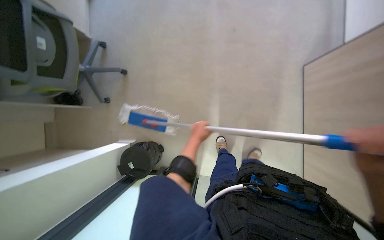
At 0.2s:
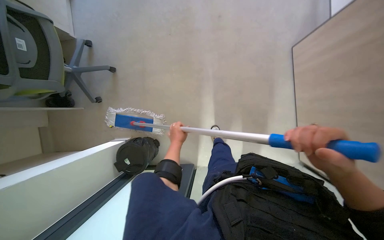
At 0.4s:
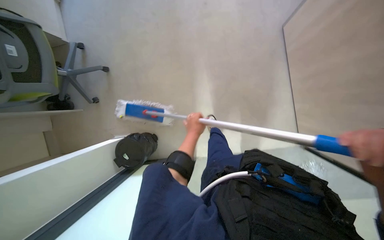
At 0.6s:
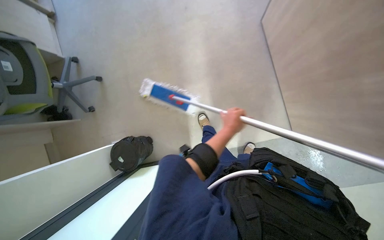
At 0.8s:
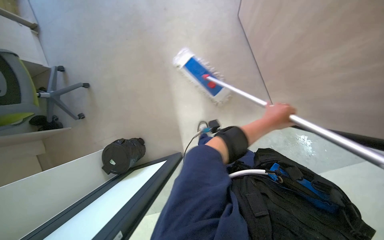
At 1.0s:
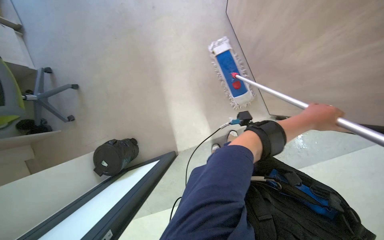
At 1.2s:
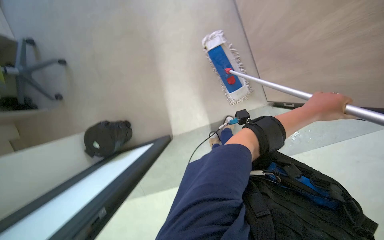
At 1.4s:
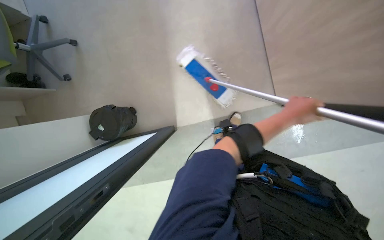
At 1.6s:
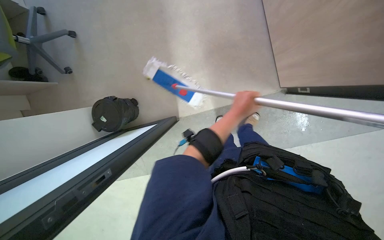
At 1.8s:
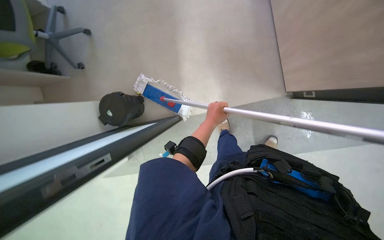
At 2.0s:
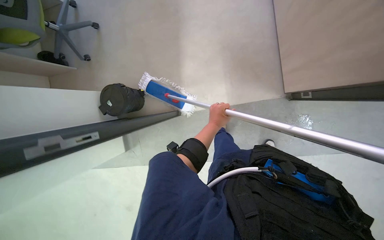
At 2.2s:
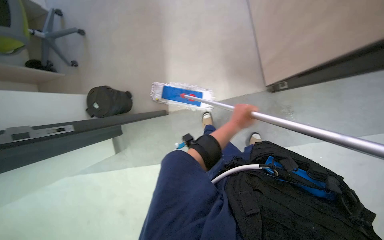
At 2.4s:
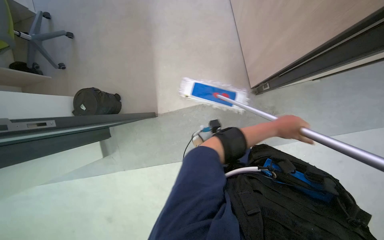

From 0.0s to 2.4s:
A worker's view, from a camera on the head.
Job: mopping floor.
The whole recording: Mopping office floor. The worker mops the office floor, moving around desks and chairs.
From 0.0s to 1.2s: The head travels roughly 40 cm.
From 1.2s to 2.4s: The left hand heads farther from the camera, covering about 15 cm, and goes to the left and returns, roughly 25 cm each way.

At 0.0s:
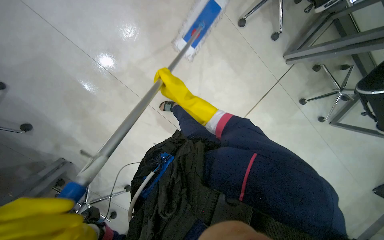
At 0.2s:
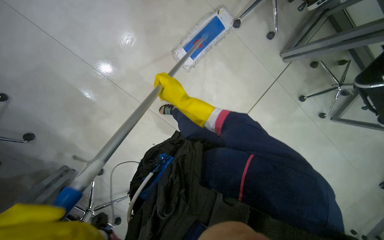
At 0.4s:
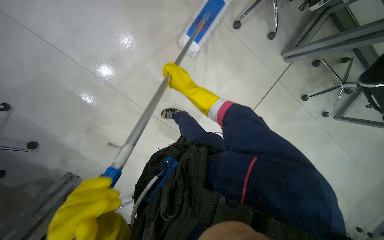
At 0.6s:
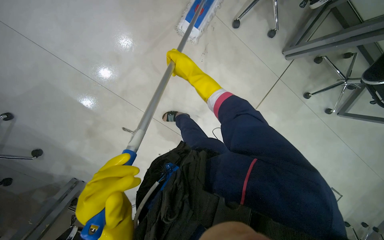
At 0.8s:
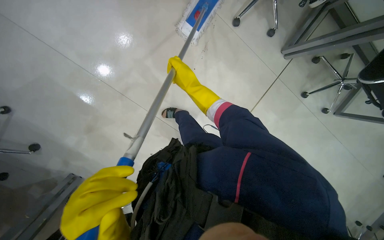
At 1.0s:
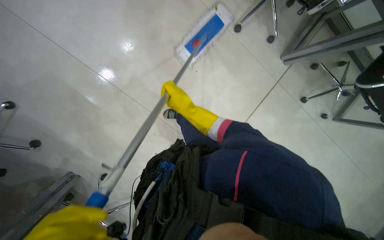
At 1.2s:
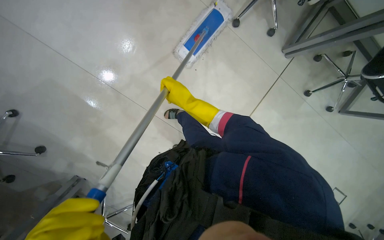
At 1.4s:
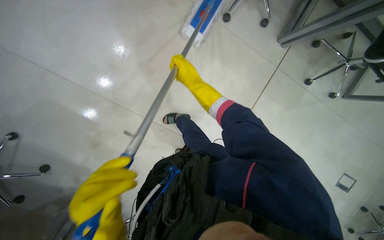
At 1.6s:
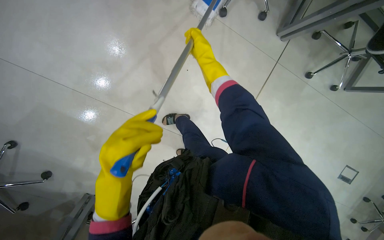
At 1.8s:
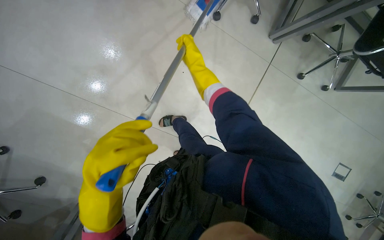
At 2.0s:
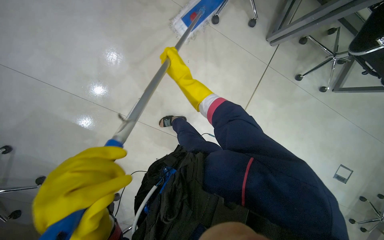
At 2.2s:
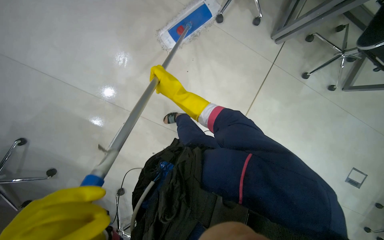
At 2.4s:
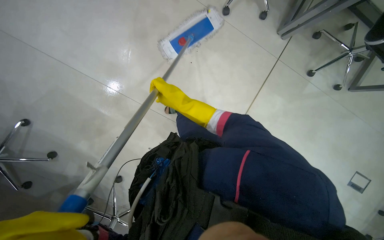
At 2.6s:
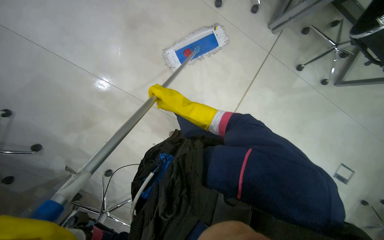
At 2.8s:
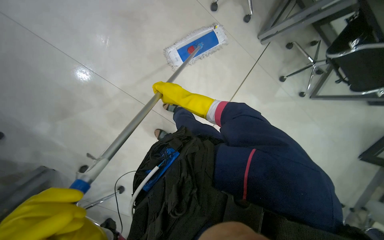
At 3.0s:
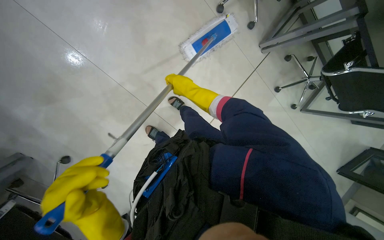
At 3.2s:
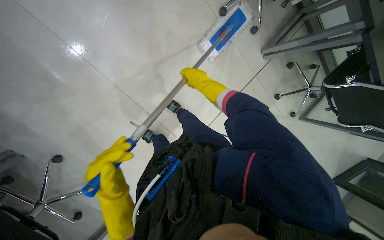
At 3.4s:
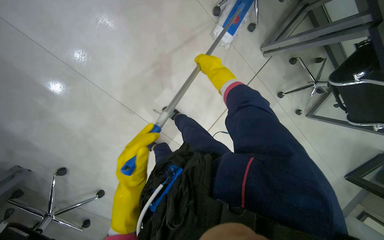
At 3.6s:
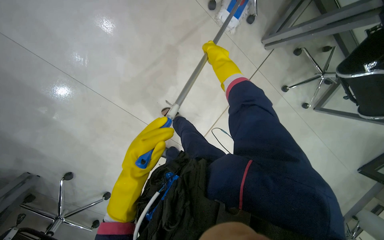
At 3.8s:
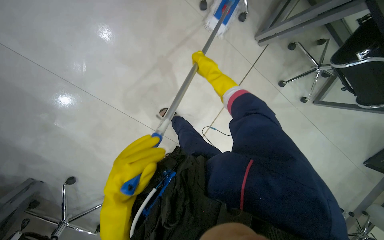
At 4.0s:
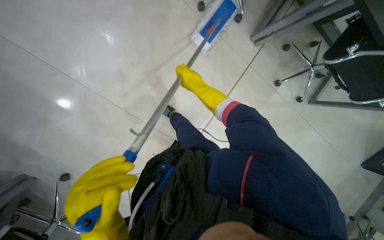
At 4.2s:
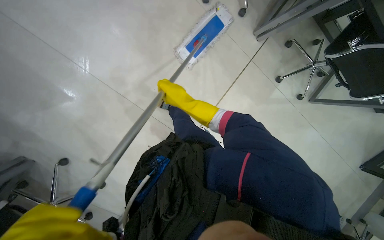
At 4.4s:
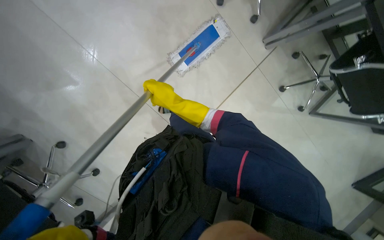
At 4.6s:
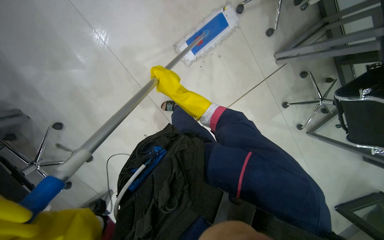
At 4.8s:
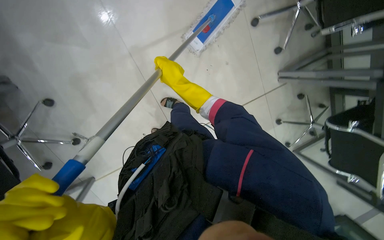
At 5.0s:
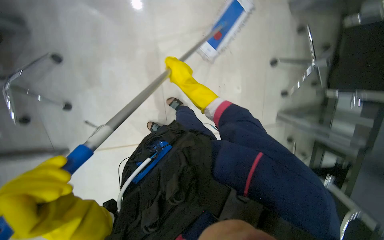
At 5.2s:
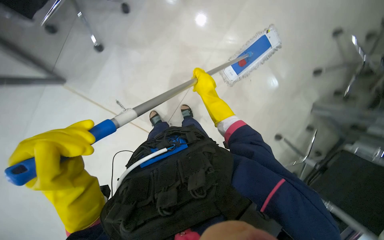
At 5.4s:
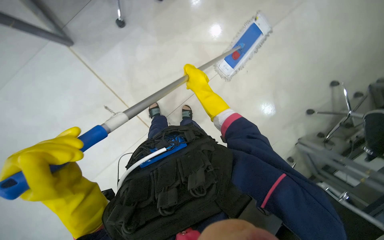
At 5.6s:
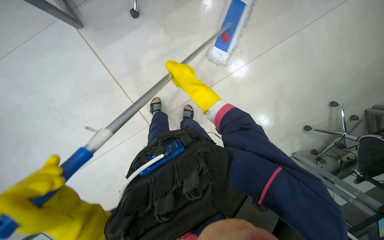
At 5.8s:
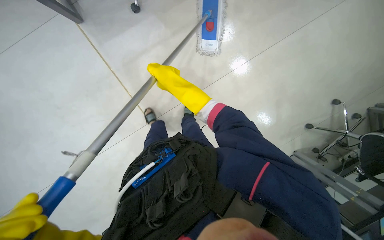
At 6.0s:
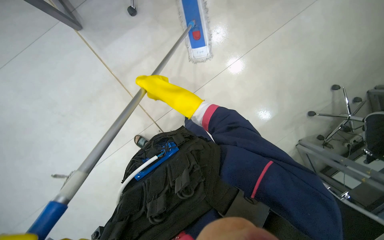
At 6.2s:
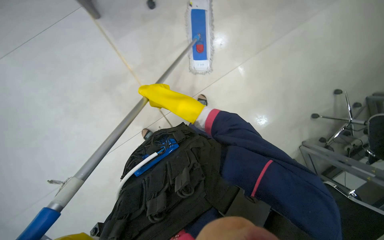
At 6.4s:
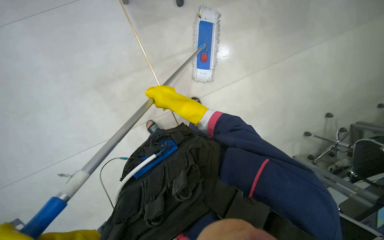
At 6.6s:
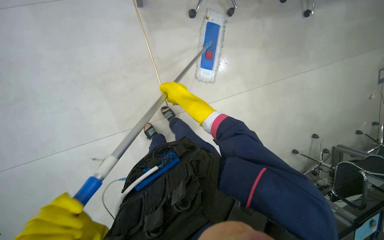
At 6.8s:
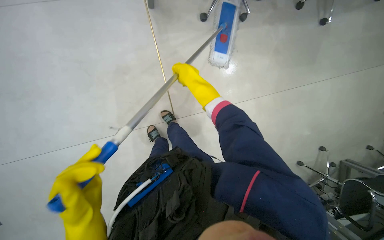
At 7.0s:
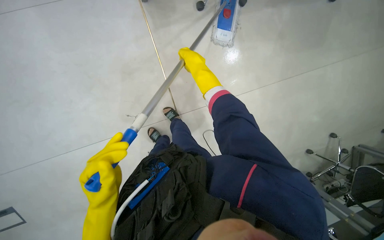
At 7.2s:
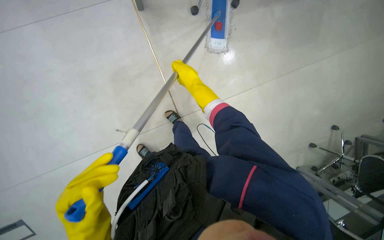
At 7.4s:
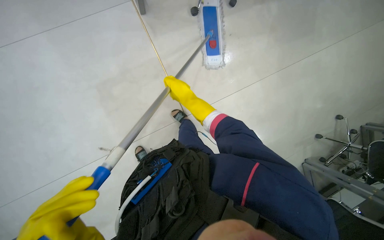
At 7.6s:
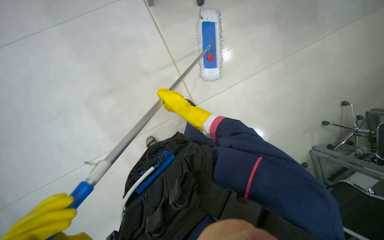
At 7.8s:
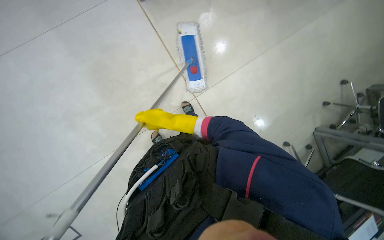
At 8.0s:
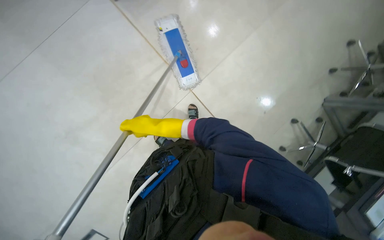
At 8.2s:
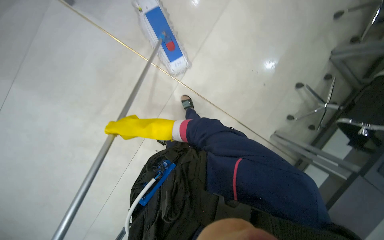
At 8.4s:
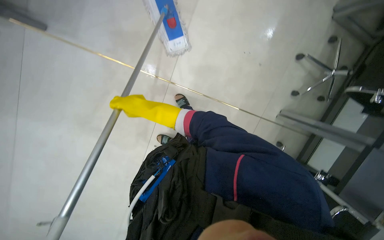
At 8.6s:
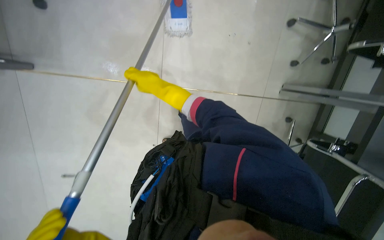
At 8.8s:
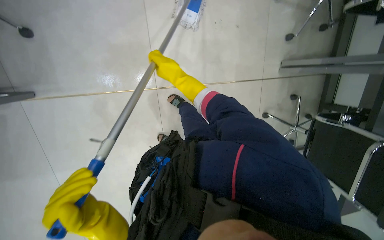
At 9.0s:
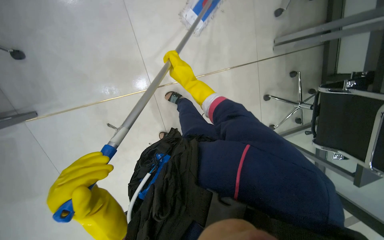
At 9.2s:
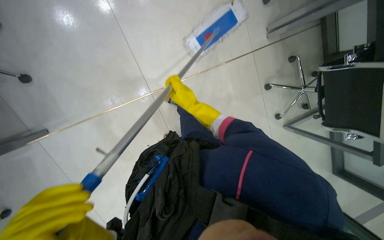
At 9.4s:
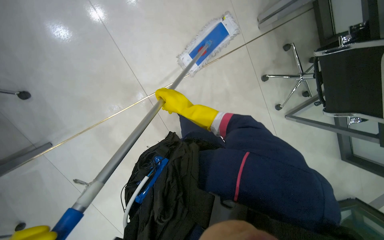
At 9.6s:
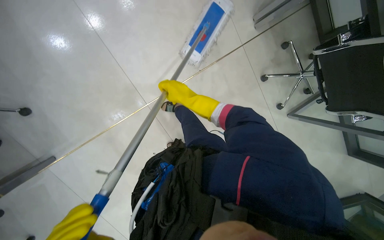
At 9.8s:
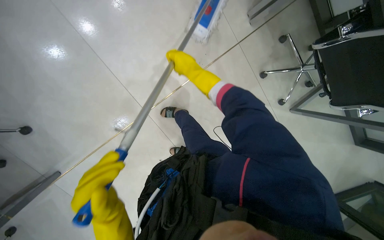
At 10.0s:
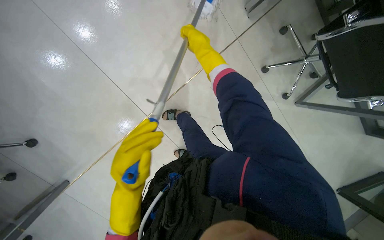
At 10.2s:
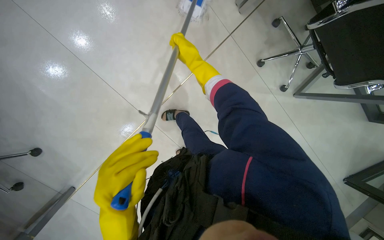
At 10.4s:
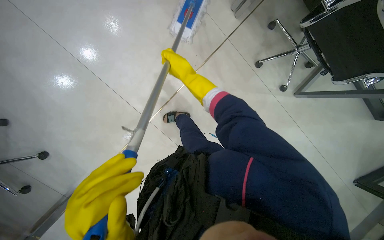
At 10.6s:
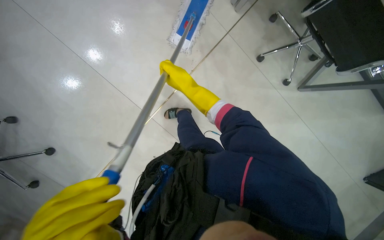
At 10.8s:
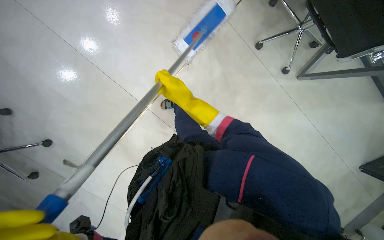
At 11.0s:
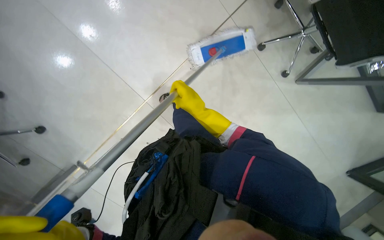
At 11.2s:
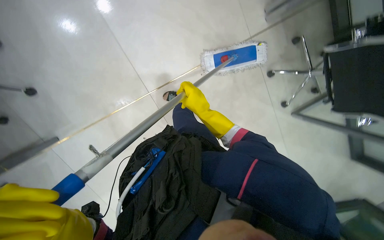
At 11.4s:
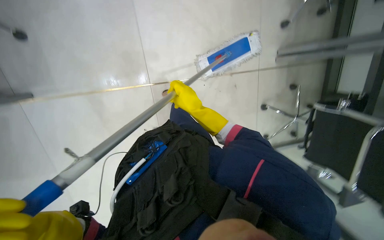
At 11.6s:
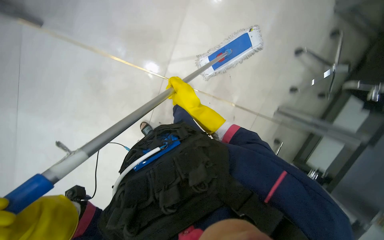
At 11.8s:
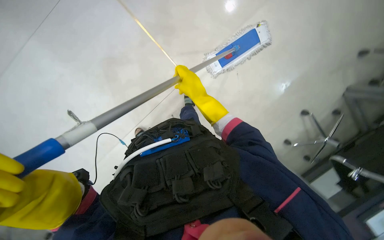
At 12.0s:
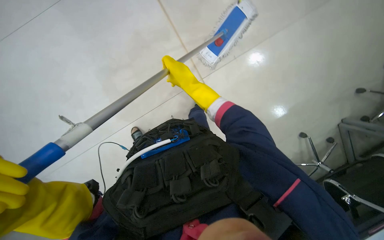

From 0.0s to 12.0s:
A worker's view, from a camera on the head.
Job: mopping floor.
The whole recording: Mopping office floor. The worker mops the office floor with a flat mop.
From 1.6s to 3.0s: The right hand moves down the picture, approximately 20 cm.
From 3.0s to 4.4s: The right hand moves about 35 cm up the picture and comes back.
From 4.4s to 6.0s: The scene turns about 60 degrees clockwise in the picture.
From 6.0s to 7.6s: The right hand shifts roughly 10 cm farther from the camera, and moves approximately 10 cm up the picture and comes back.
From 7.6s to 9.0s: The view pans to the left by some 15 degrees. The view tilts roughly 15 degrees downward. The scene rotates counterclockwise by roughly 50 degrees.
From 9.0s to 10.4s: Everything in view rotates about 30 degrees counterclockwise. The right hand goes up and down the picture, approximately 20 cm each way, reversing 2 times.

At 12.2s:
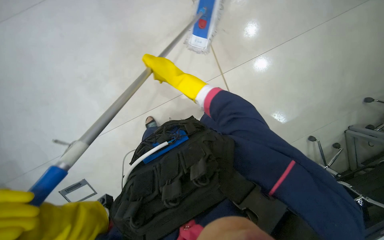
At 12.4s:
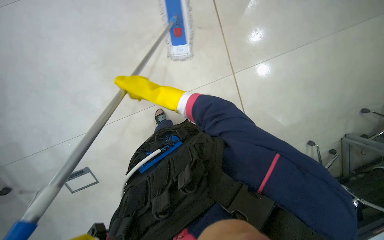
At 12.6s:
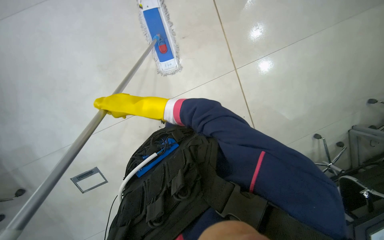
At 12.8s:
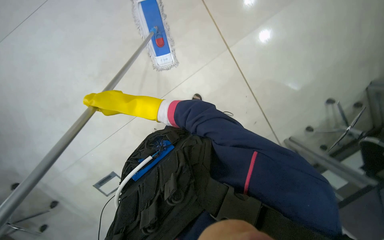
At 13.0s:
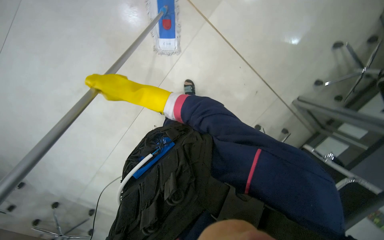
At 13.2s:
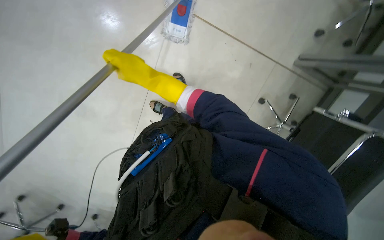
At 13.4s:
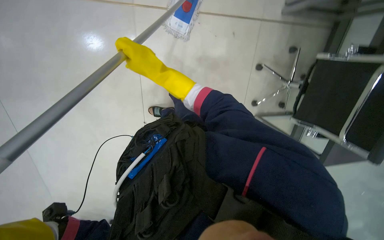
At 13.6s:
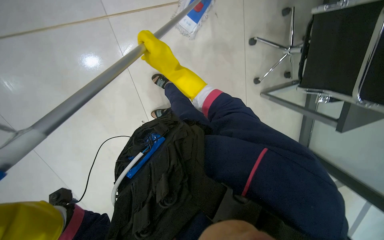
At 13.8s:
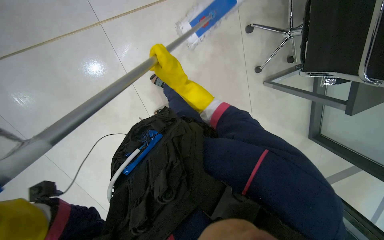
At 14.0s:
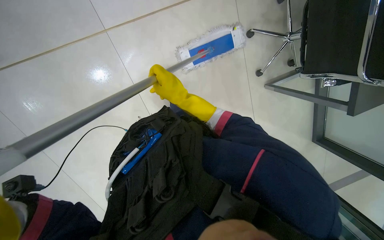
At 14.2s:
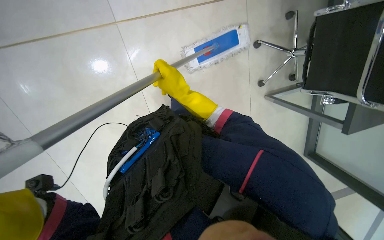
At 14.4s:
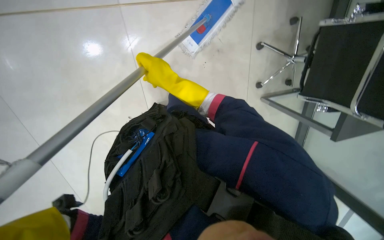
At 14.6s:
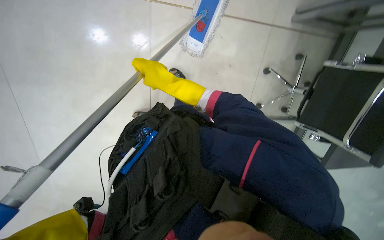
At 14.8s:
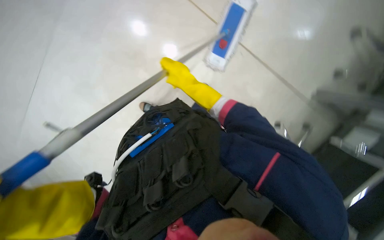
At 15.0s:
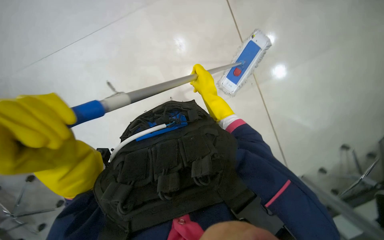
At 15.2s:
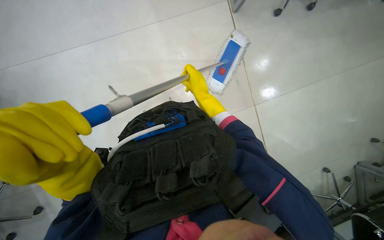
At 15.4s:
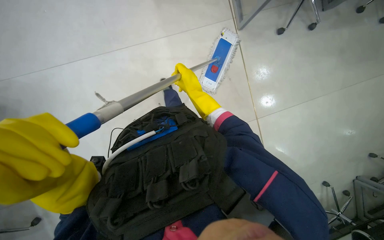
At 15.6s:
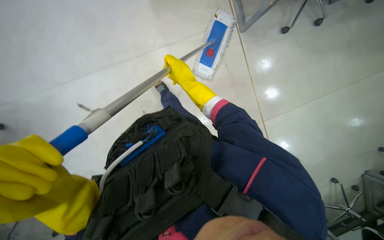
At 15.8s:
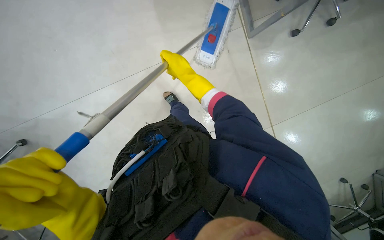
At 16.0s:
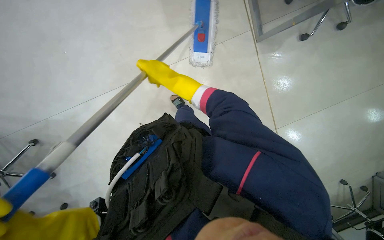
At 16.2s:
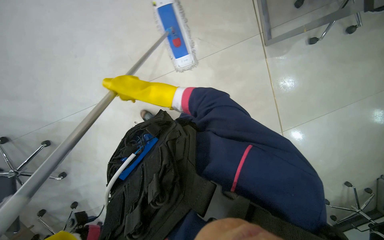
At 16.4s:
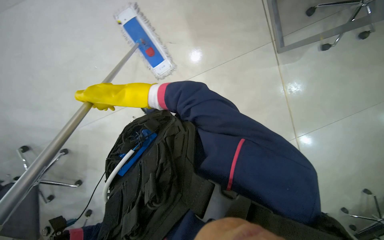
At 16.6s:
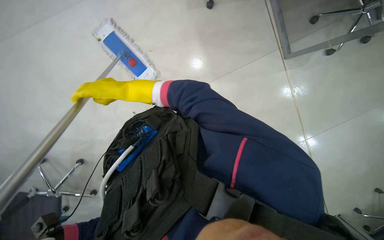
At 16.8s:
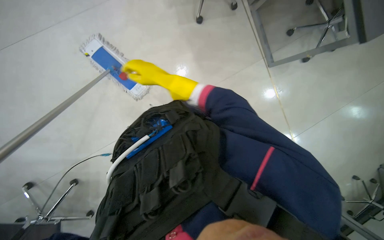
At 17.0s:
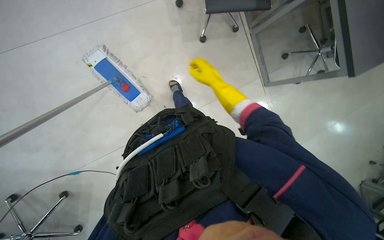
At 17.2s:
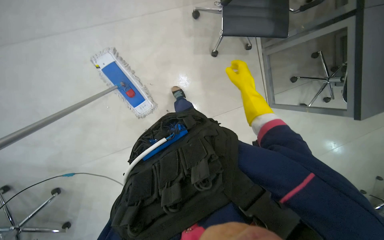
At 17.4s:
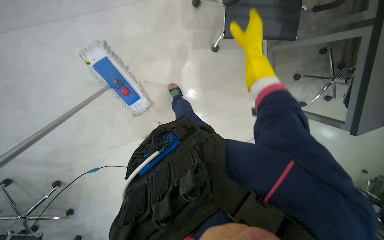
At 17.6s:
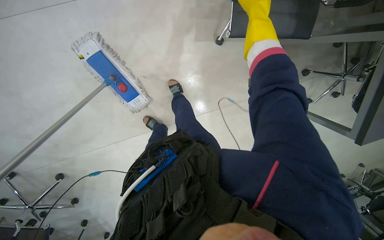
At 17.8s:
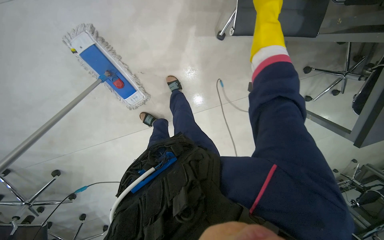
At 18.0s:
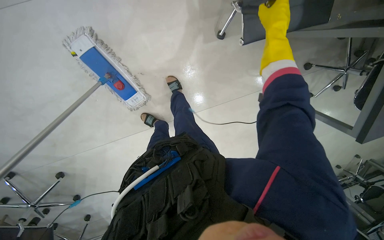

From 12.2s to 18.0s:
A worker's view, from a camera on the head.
Job: mopping floor.
The whole recording: Mopping office floor. The worker mops the office floor with a flat mop.
From 16.6s to 18.0s: The head travels about 60 cm.
